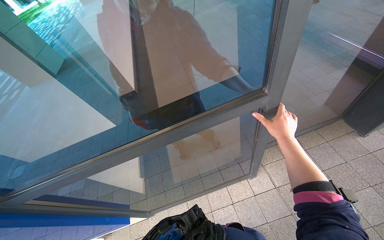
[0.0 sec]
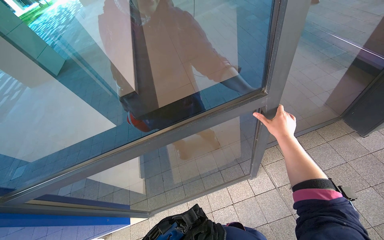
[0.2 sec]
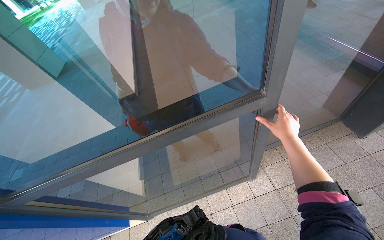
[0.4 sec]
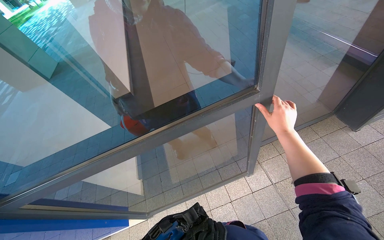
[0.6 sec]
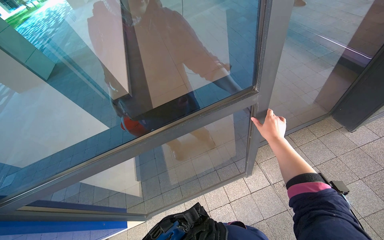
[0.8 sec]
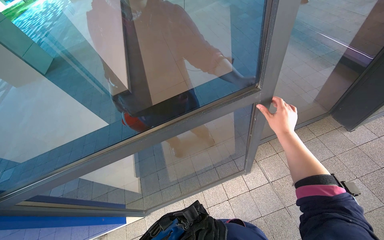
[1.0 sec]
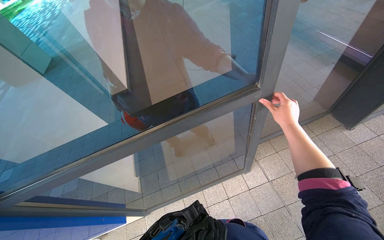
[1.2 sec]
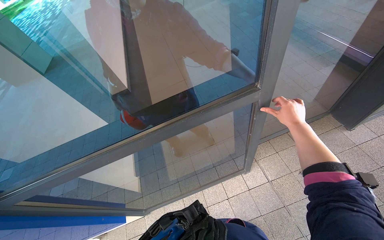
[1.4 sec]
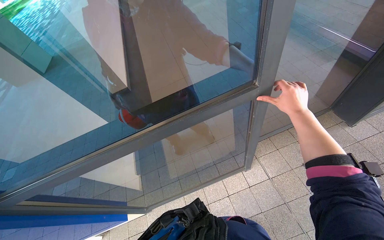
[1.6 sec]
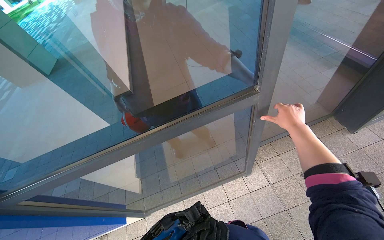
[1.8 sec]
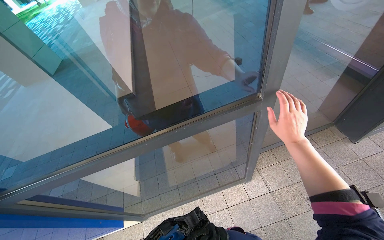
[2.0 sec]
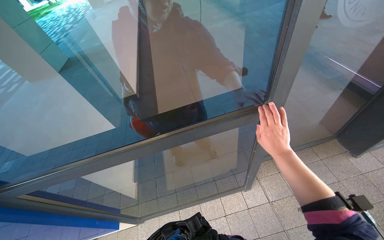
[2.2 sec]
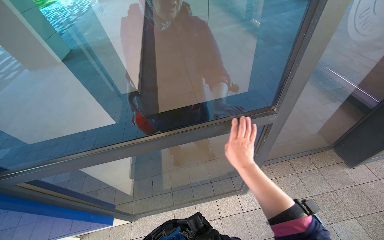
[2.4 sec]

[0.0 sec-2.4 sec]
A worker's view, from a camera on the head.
Job: wiping surfaces.
The whole recording: Wiping glass door frame. The worker wipes the frame of the glass door with their hand.
1.2 sec to 2.4 sec: The right hand is displaced to the left by some 20 cm.

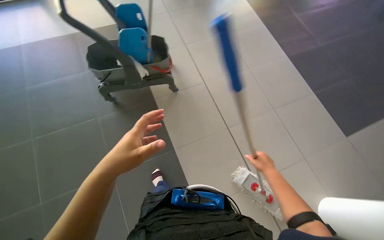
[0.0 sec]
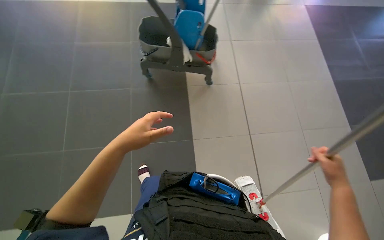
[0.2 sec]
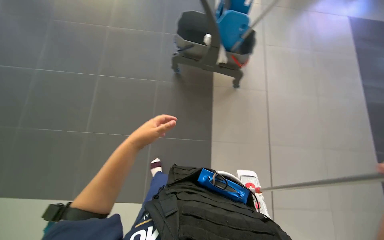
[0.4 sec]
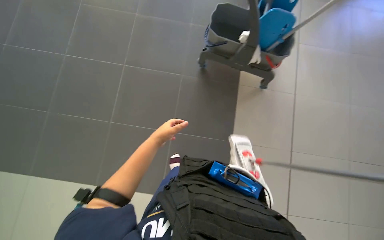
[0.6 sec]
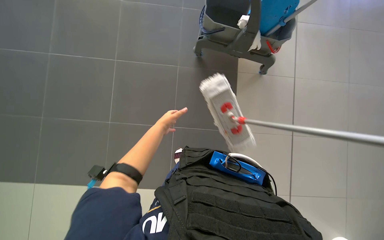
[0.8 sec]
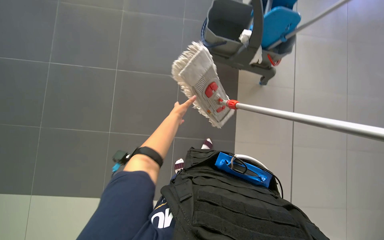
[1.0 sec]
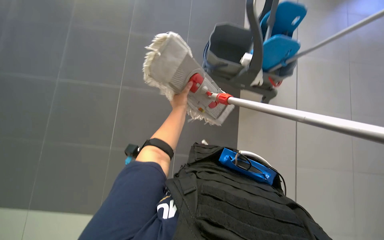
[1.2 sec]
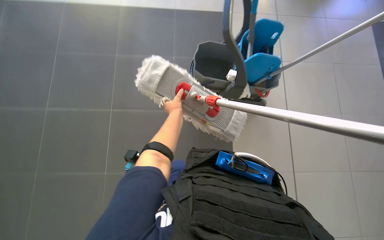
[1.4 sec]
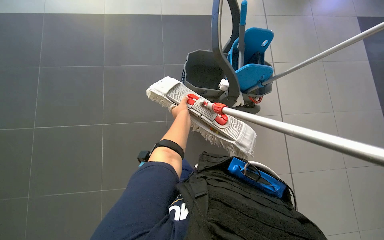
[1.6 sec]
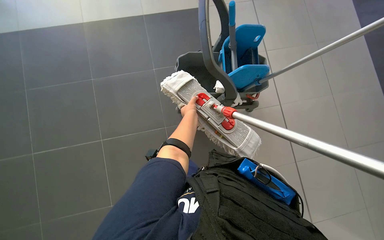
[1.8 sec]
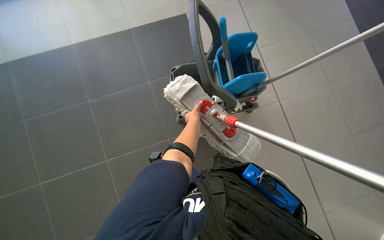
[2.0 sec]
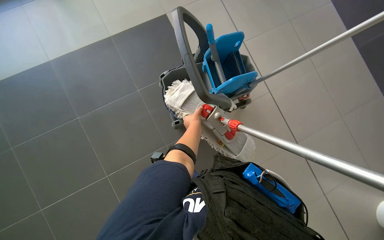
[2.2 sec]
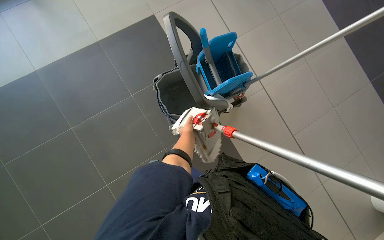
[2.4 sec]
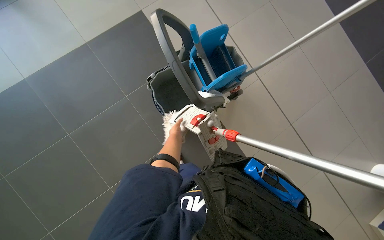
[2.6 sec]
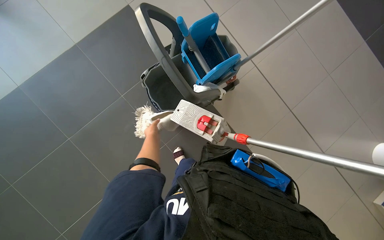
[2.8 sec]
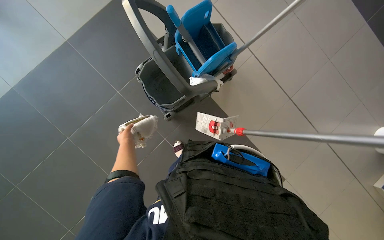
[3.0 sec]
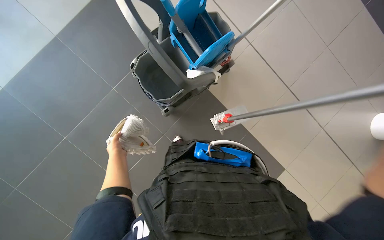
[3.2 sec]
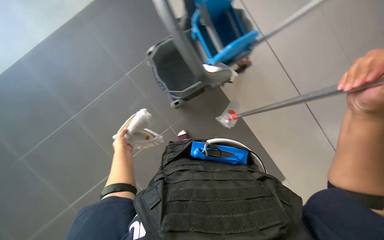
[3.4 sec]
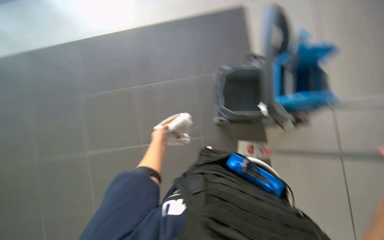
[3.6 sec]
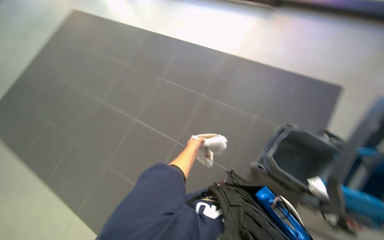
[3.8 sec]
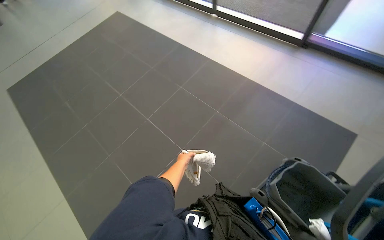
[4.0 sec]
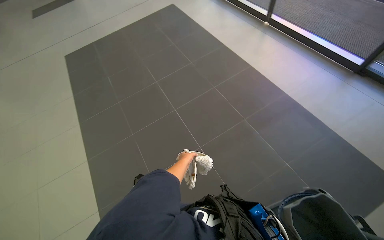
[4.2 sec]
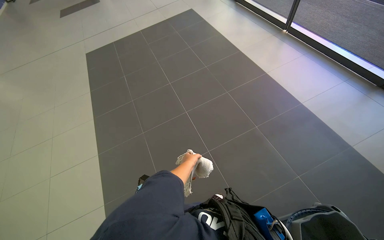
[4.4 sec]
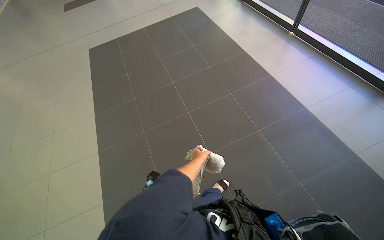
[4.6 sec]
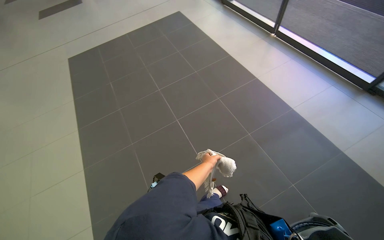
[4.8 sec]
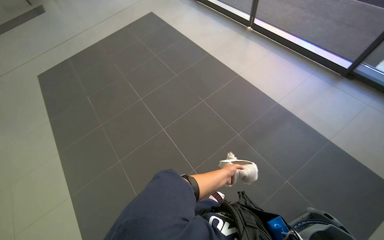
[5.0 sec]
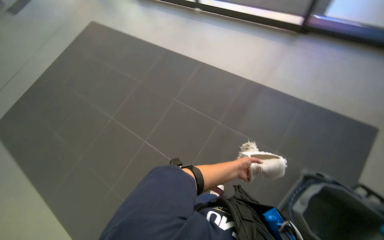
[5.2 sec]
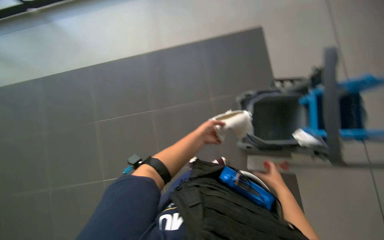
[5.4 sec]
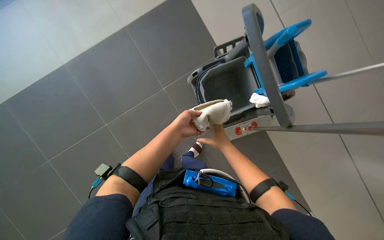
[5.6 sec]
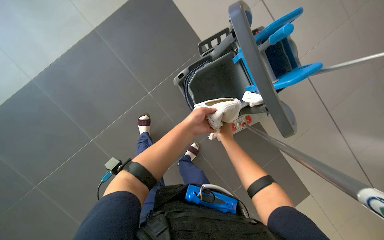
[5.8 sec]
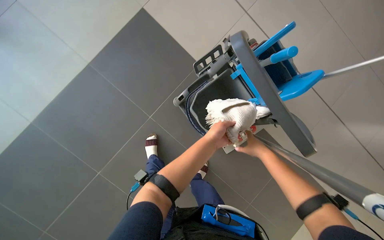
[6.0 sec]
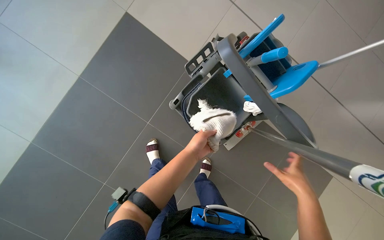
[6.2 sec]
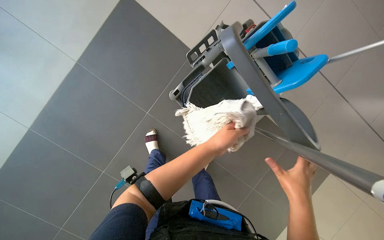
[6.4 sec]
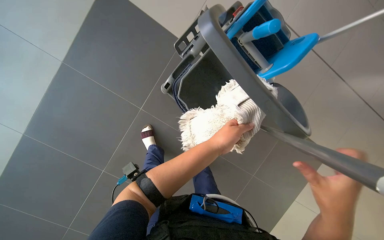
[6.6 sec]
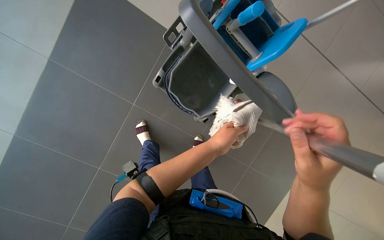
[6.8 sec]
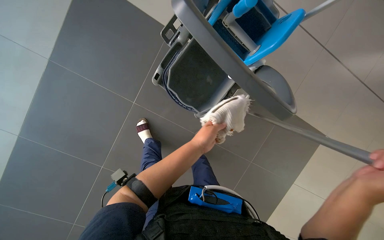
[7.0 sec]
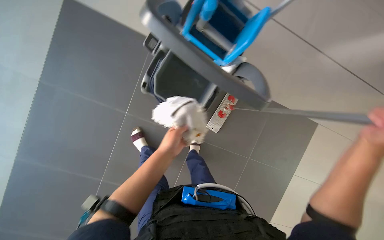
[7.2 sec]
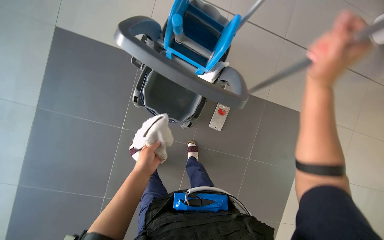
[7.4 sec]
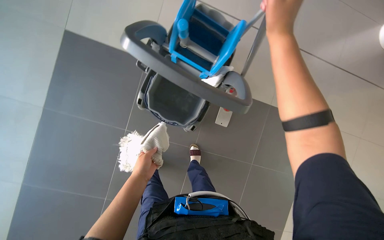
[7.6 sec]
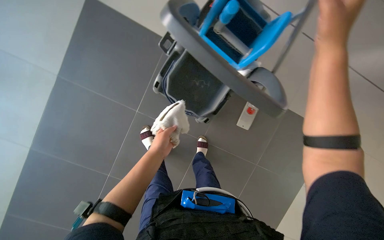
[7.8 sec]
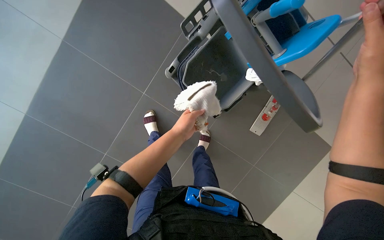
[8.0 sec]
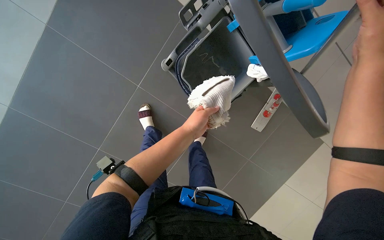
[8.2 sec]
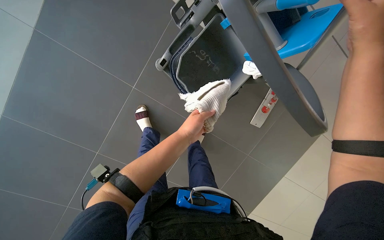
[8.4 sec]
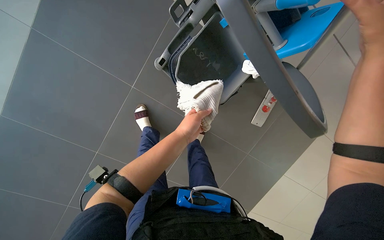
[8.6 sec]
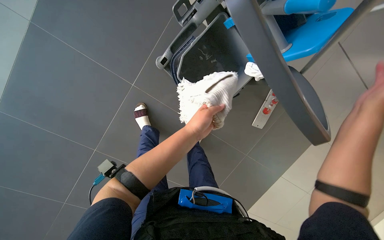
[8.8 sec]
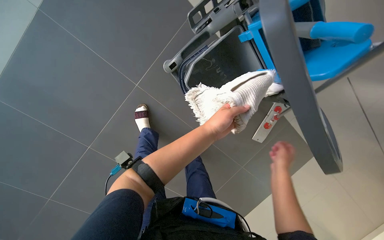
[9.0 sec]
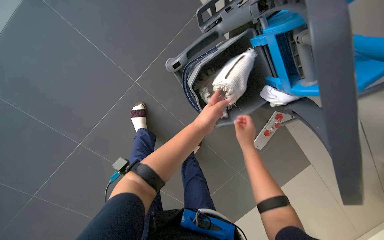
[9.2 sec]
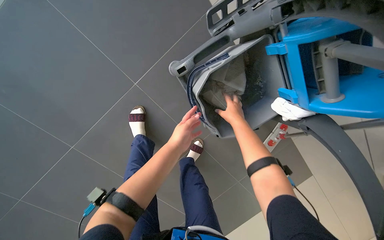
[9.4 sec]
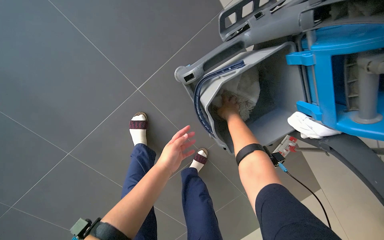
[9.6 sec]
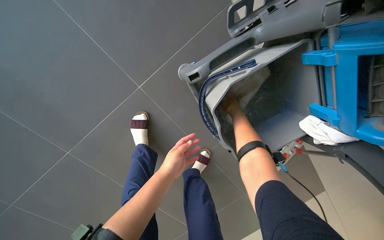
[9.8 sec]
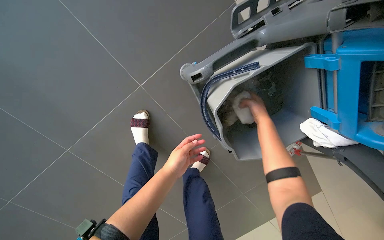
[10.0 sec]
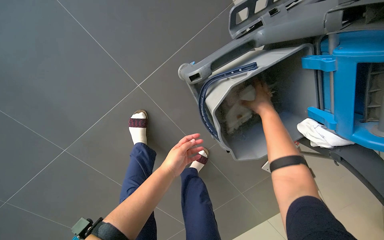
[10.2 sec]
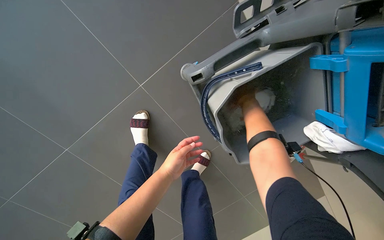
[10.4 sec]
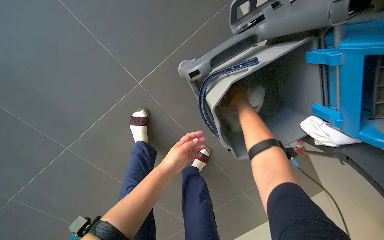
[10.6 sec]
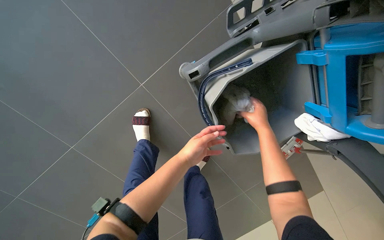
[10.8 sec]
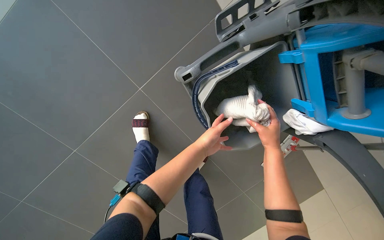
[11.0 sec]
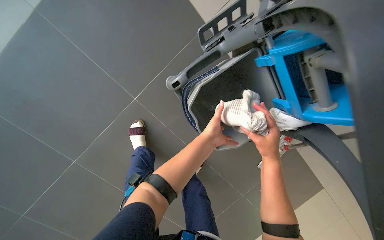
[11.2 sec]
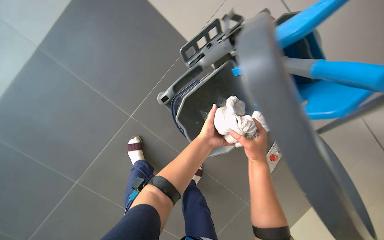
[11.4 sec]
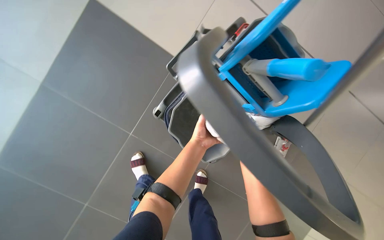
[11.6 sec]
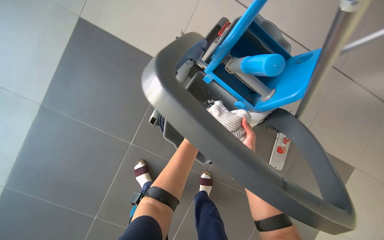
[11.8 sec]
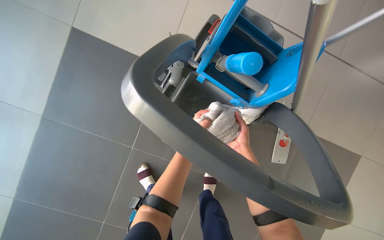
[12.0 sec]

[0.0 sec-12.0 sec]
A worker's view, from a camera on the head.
Job: preparing cleaning supplies.
The whole recording: Cleaning mop and wringing cloth. The worker removes the mop head and wrings the cloth into the bucket.
0.0 sec to 1.6 sec: The wearer looks about 35 degrees further to the left. The view tips upward by approximately 15 degrees.
1.6 sec to 3.0 sec: Everything in view rotates about 30 degrees counterclockwise. The left hand travels to the left by approximately 20 cm.
3.0 sec to 4.4 sec: The wearer looks about 85 degrees further to the left. The view tips upward by approximately 20 degrees.
4.4 sec to 6.0 sec: The wearer's head swings approximately 55 degrees to the right.
6.0 sec to 7.6 sec: The scene rotates counterclockwise by roughly 25 degrees. The right hand travels up the picture and nearer to the camera by roughly 30 cm. The left hand shifts roughly 10 cm down the picture and to the left.
7.6 sec to 9.0 sec: The scene turns some 30 degrees clockwise in the picture. The left hand goes about 15 cm to the right.
9.0 sec to 10.4 sec: The left hand is displaced to the left by roughly 15 cm.
10.4 sec to 12.0 sec: The view tilts approximately 15 degrees upward. The scene rotates counterclockwise by about 30 degrees.

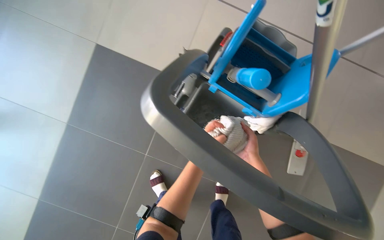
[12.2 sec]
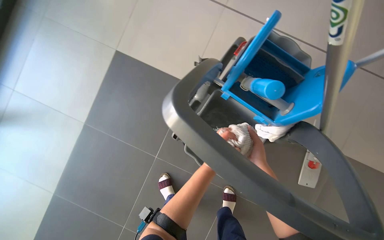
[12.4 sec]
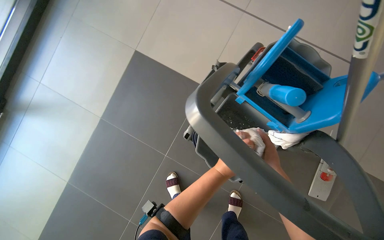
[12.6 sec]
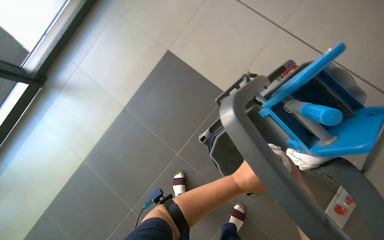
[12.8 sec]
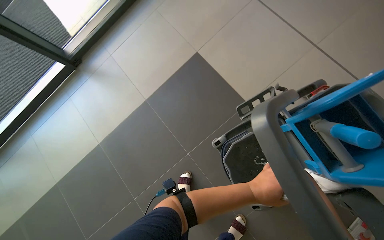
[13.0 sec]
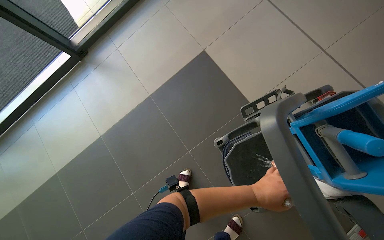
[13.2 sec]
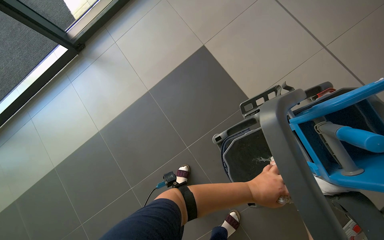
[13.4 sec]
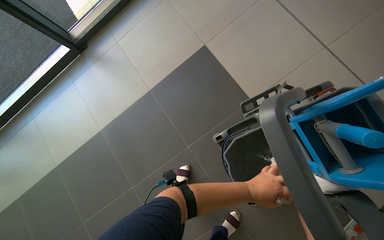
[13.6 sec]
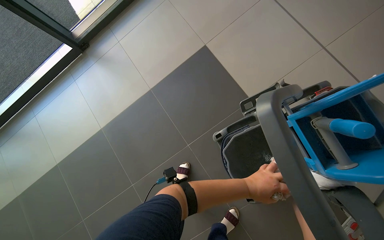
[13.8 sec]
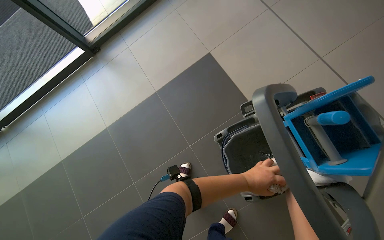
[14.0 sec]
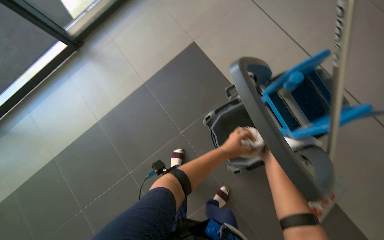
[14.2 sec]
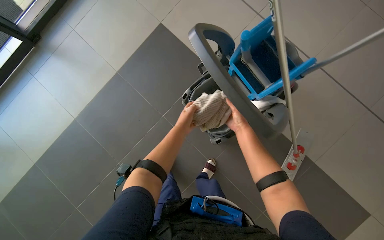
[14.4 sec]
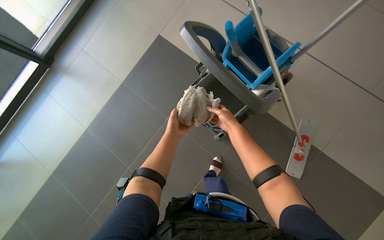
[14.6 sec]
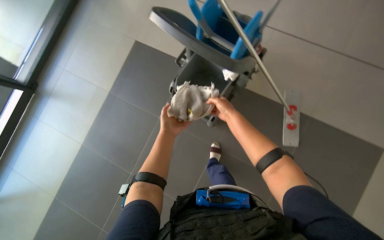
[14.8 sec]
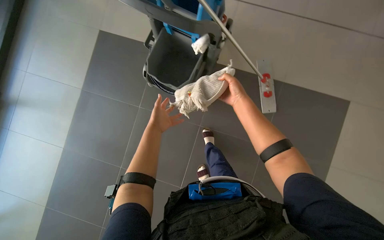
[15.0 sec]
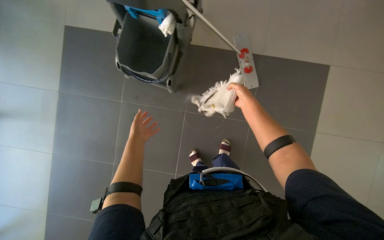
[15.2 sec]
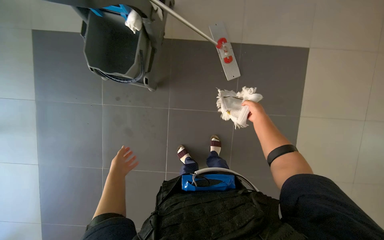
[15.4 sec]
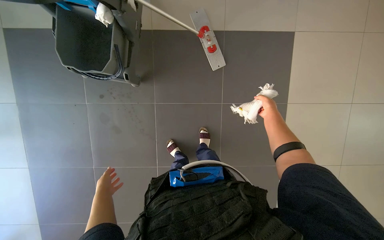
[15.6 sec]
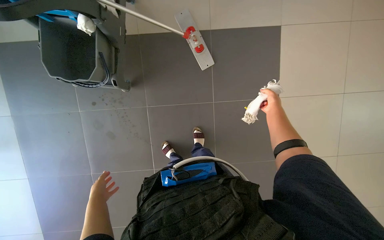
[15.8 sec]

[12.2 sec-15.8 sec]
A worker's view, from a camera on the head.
Job: preparing cleaning supplies.
The whole recording: Cleaning mop and wringing cloth. The worker removes the mop head and wrings the cloth into the bucket.
12.2 sec to 14.0 sec: The wearer's head swings approximately 40 degrees to the left.
14.0 sec to 15.8 sec: The head travels about 50 cm. The wearer looks some 70 degrees further to the right. The view tips downward by some 15 degrees.
